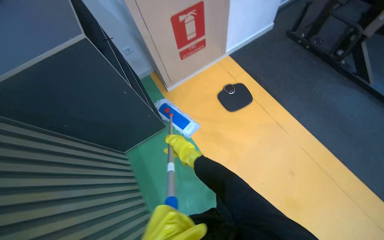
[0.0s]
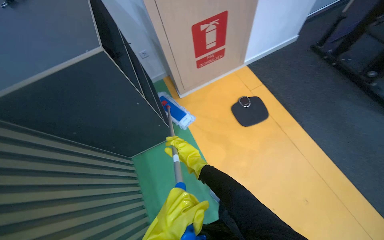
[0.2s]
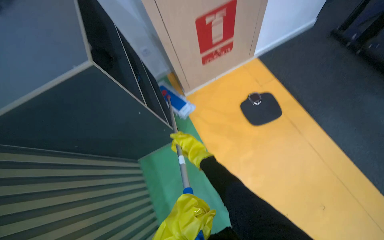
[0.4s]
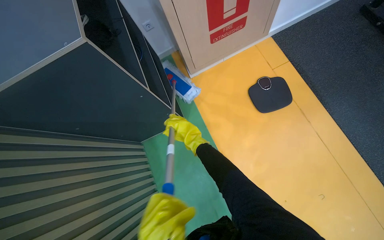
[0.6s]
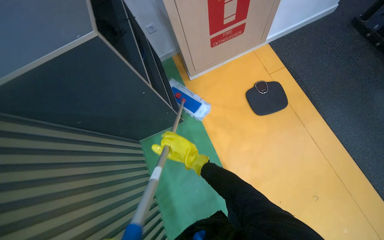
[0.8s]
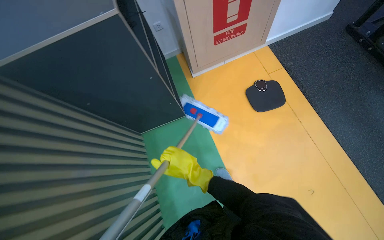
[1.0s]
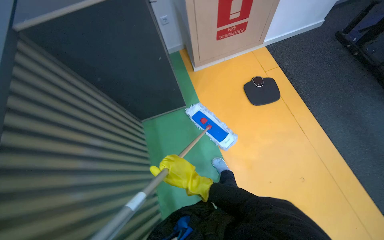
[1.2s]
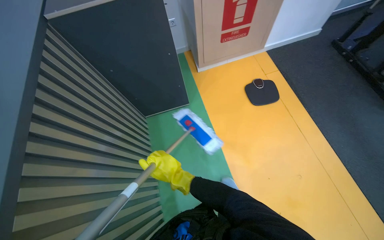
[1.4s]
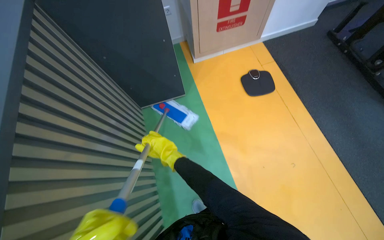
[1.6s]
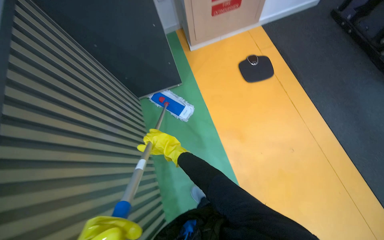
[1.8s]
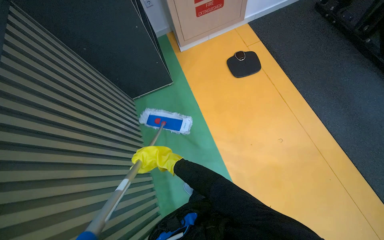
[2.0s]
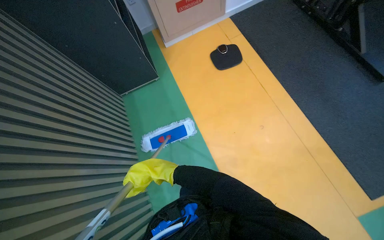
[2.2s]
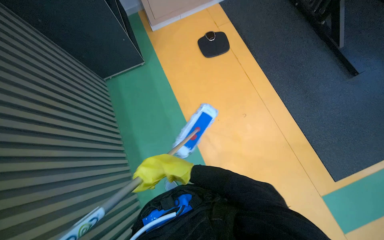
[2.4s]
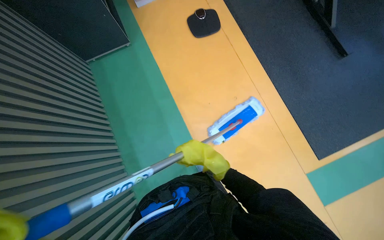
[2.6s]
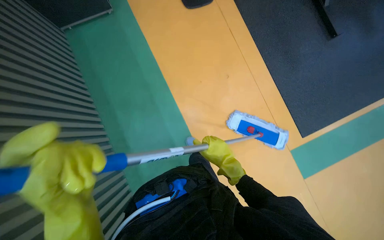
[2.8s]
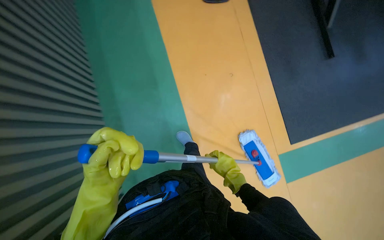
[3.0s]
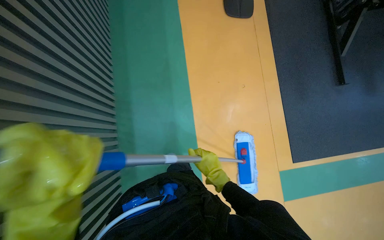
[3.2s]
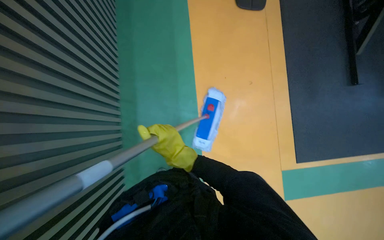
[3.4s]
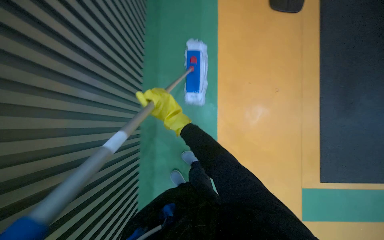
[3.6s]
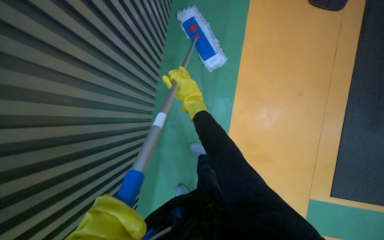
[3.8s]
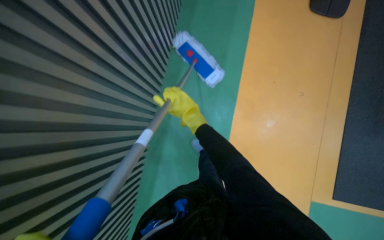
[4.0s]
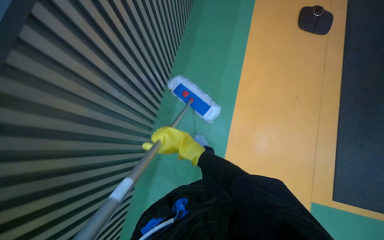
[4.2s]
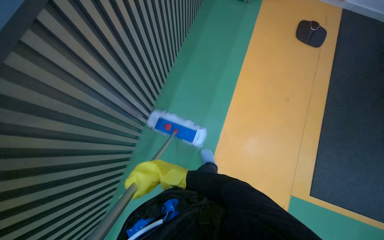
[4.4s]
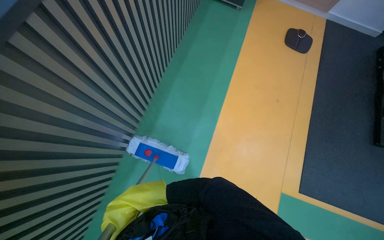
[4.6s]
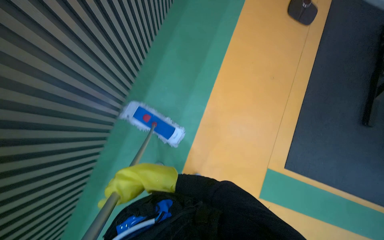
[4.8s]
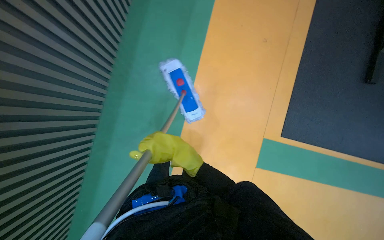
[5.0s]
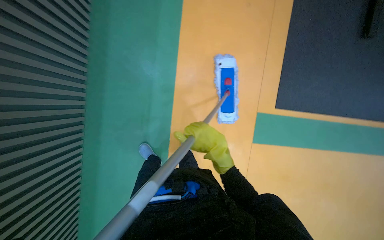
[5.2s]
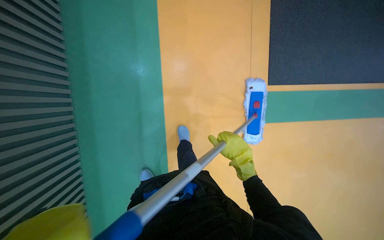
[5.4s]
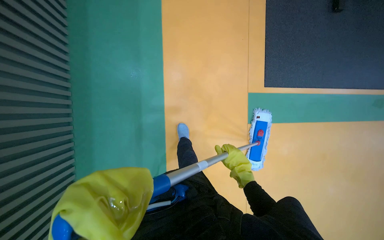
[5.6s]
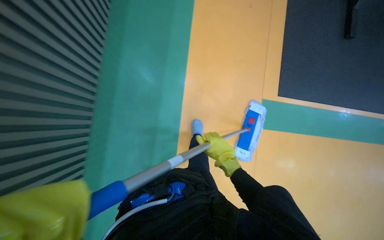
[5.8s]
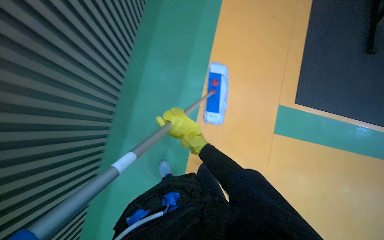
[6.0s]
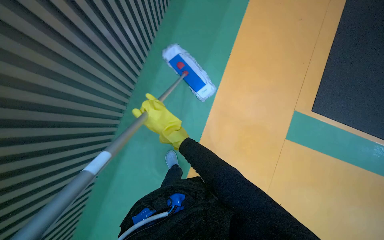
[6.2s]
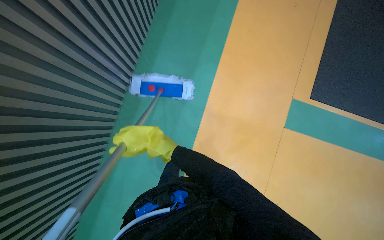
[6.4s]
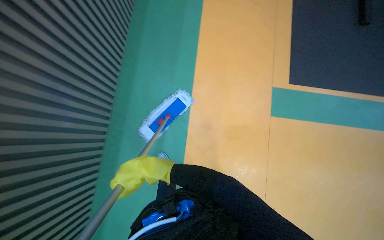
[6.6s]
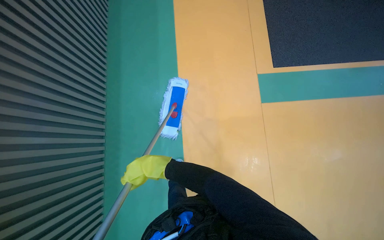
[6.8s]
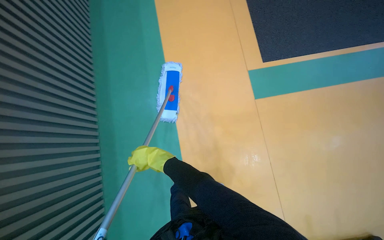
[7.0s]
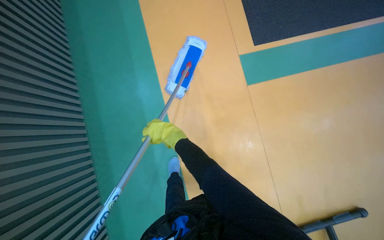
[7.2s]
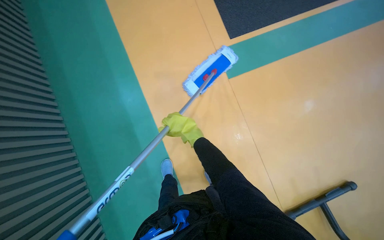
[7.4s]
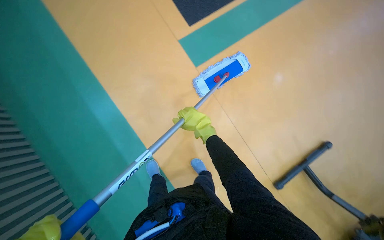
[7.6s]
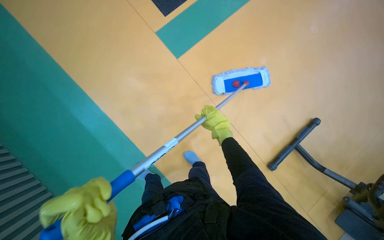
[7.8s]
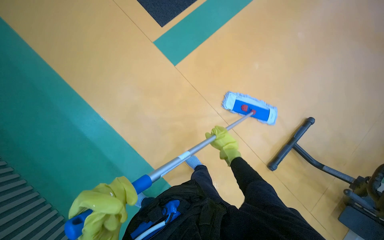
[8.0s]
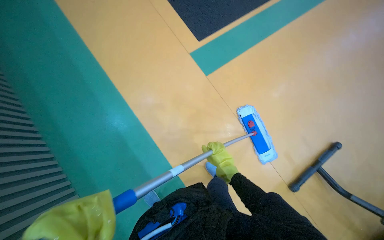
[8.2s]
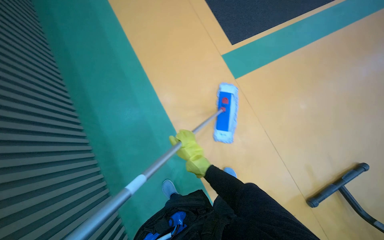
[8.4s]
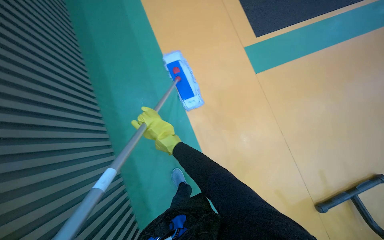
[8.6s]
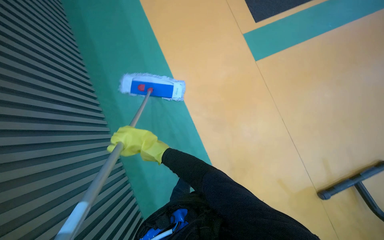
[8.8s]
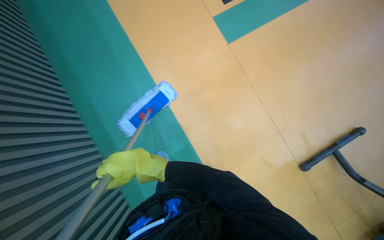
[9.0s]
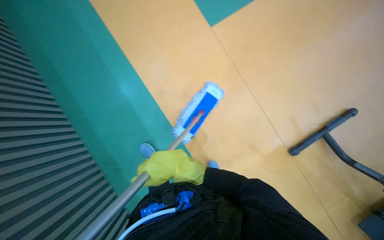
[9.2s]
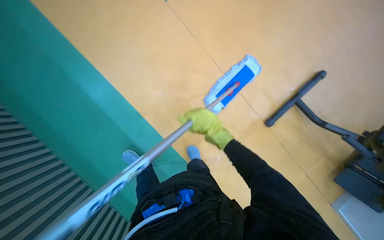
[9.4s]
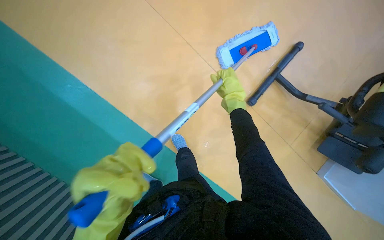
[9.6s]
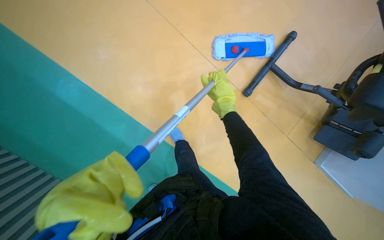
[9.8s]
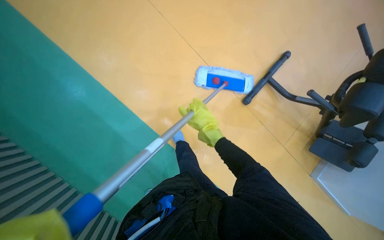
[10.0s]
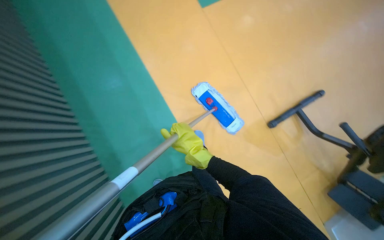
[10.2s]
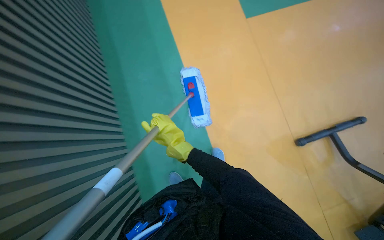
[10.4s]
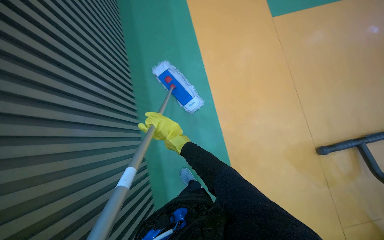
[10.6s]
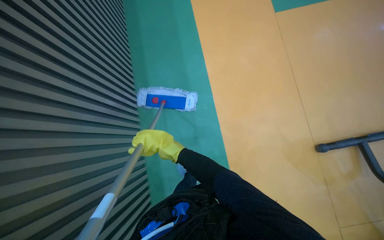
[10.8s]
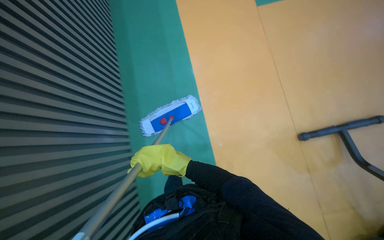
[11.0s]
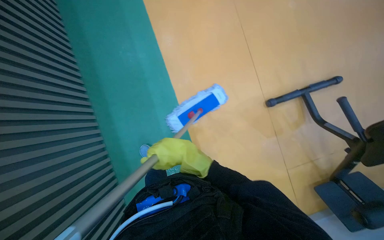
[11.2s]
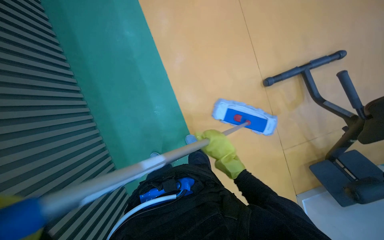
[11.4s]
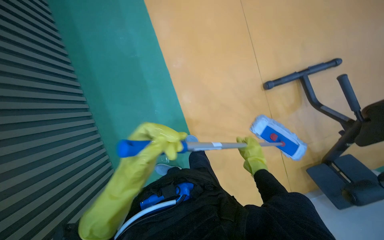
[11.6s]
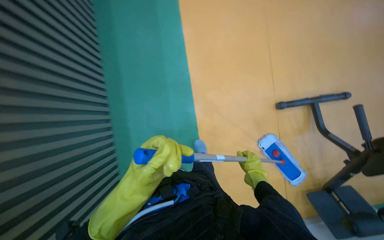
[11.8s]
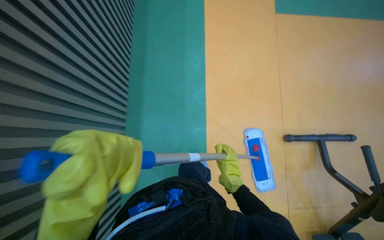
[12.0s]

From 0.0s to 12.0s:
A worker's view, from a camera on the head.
Job: mopping floor.
The whole recording: Mopping gym floor. The worker mops the gym floor with a flat mop.
From 1.6s to 3.0s: The camera travels approximately 60 cm. The view tips downward by approximately 15 degrees.
From 3.0s to 4.4s: The view tilts some 15 degrees upward. The right hand shifts approximately 30 cm to the left and nearer to the camera, and travels up the picture and back again, approximately 30 cm each way.
From 6.0s to 7.6s: The scene rotates counterclockwise by some 35 degrees.

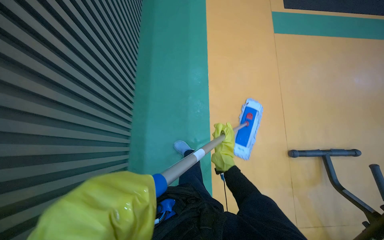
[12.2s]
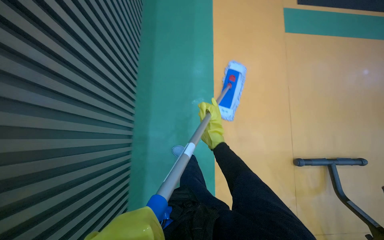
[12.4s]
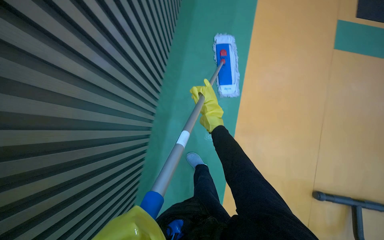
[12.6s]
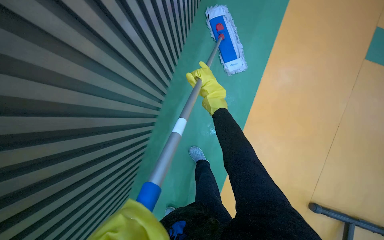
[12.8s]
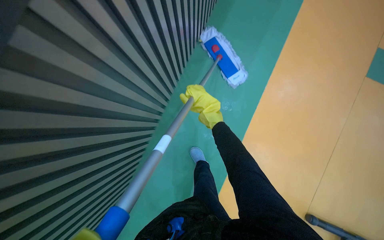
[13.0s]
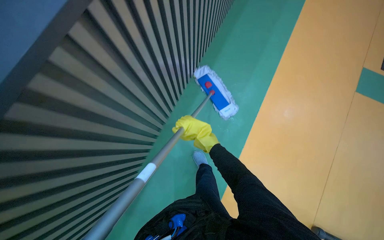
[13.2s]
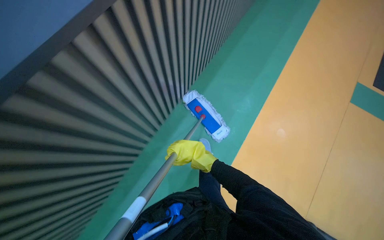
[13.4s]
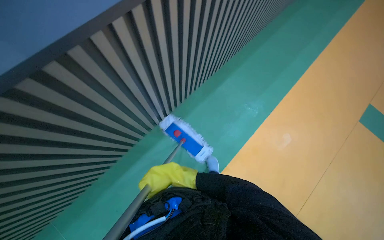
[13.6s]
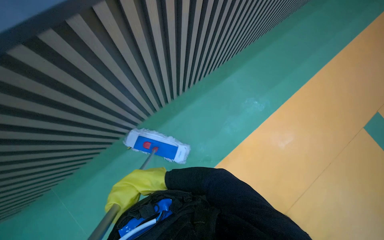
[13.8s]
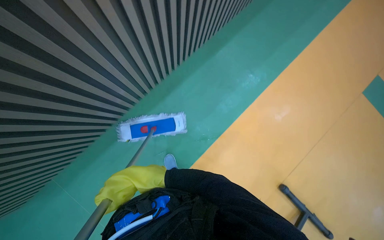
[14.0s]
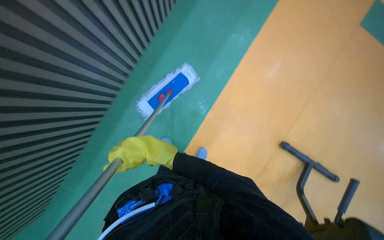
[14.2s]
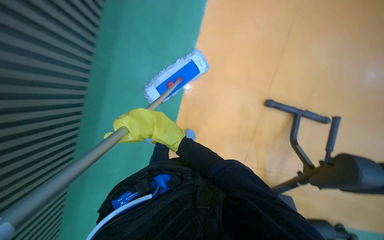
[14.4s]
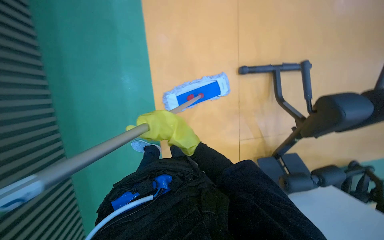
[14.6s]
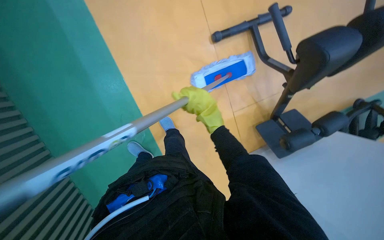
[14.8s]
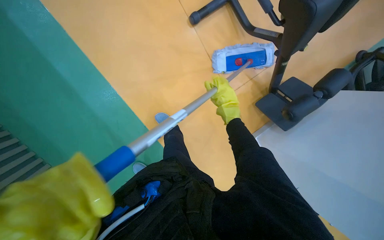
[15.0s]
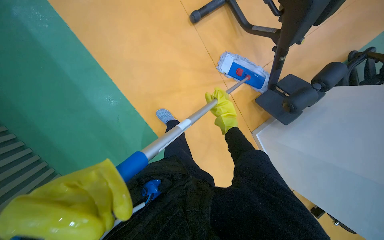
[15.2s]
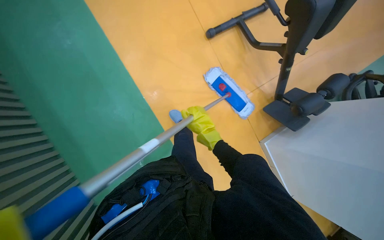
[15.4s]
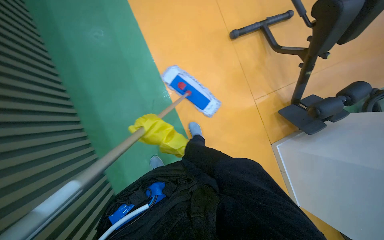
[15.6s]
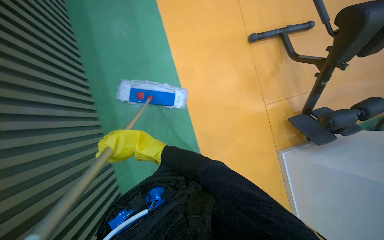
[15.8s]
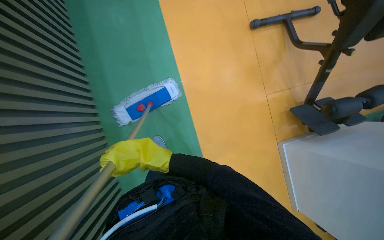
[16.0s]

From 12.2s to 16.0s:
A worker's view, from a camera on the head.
Job: mopping floor.
The whole recording: Mopping gym floor. The worker mops the gym floor with a flat mop.
From 12.2s to 13.4s: The view tilts approximately 20 degrees upward.
From 13.4s to 14.8s: The wearer's head swings approximately 35 degrees to the right.
From 14.8s to 16.0s: The right hand shifts about 50 cm down the picture and to the left.

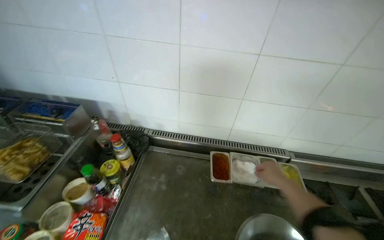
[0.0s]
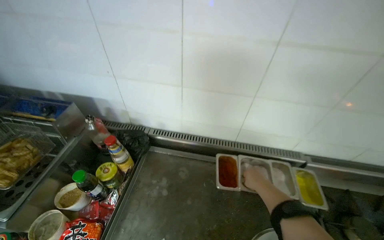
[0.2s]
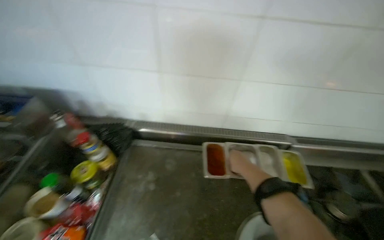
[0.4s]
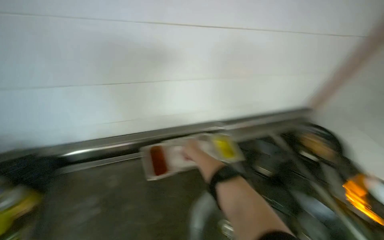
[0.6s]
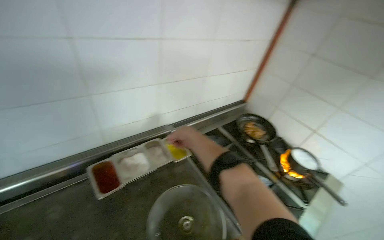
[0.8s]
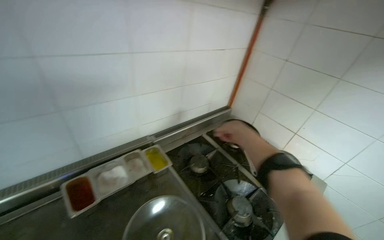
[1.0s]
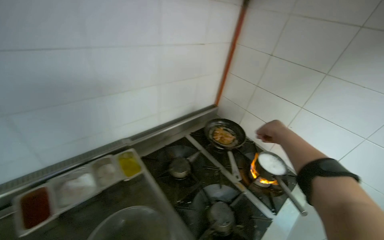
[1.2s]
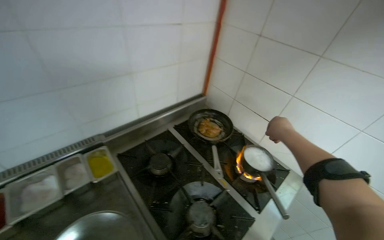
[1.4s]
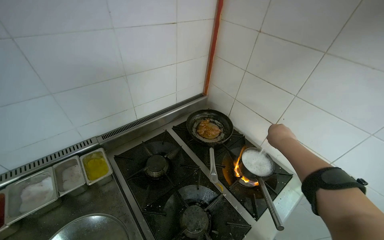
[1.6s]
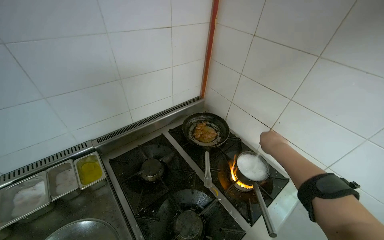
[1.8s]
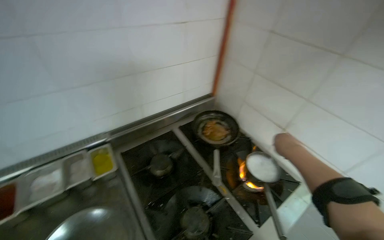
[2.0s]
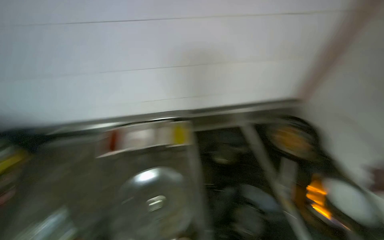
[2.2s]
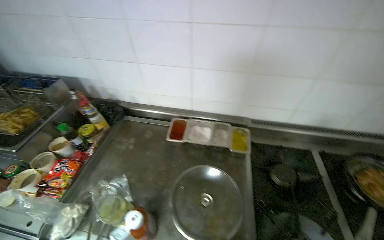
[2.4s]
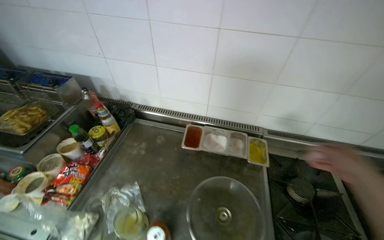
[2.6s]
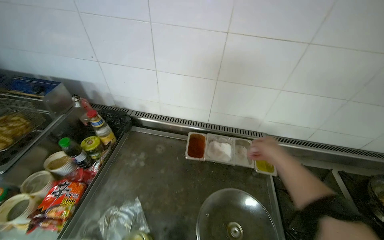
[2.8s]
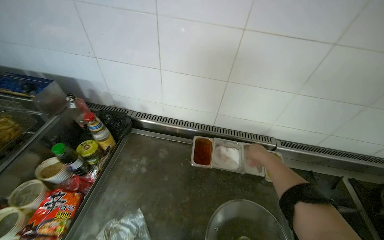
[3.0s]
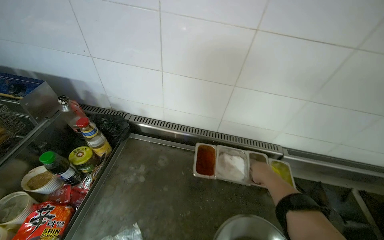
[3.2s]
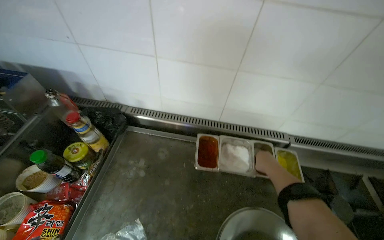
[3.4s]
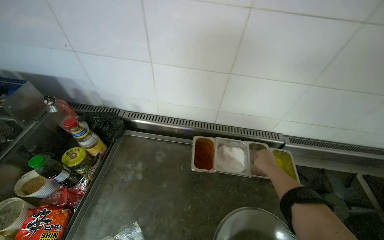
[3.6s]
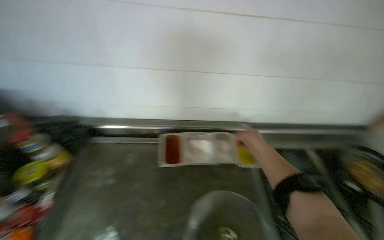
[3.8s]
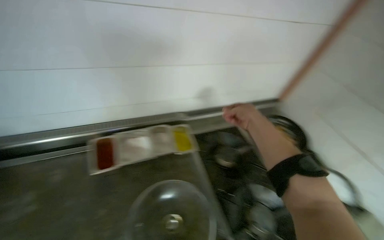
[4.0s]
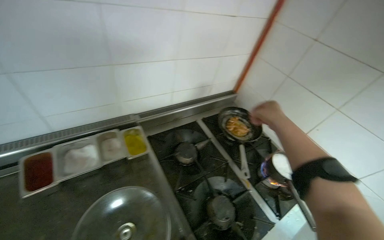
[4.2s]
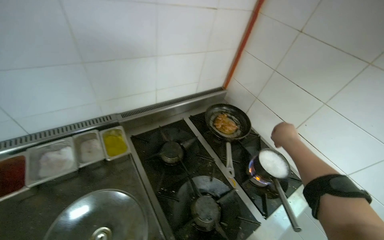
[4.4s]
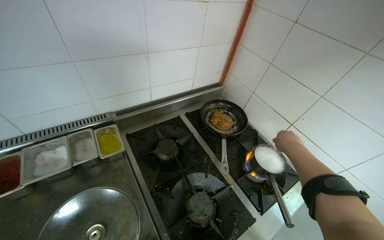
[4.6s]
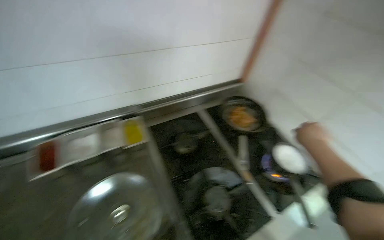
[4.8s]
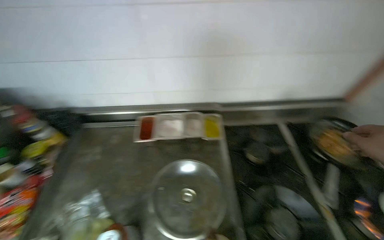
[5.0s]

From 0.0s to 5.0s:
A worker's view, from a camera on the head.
Job: cooking food.
The whole recording: cooking dumplings. the worker cooking dumplings.
From 0.0s to 1.6s: The camera is carried approximately 60 cm. The wearer looks some 45 degrees further to the right.
From 1.6s to 3.4s: The camera is carried approximately 60 cm. The wearer's head swings roughly 45 degrees to the left.
